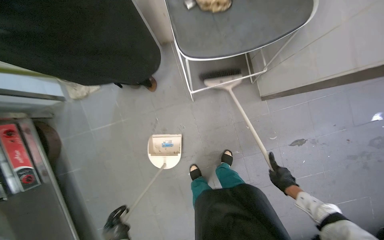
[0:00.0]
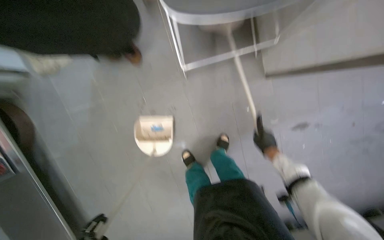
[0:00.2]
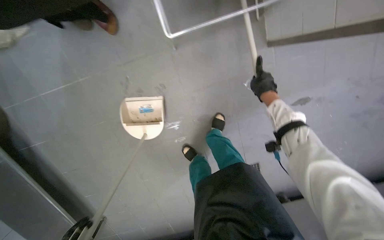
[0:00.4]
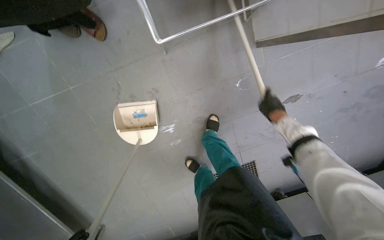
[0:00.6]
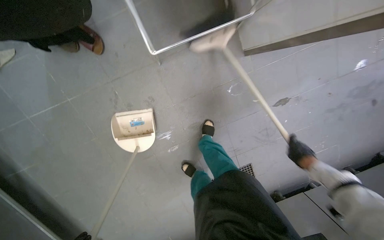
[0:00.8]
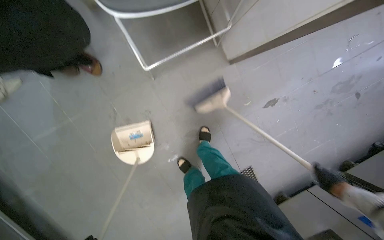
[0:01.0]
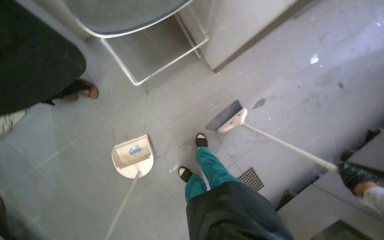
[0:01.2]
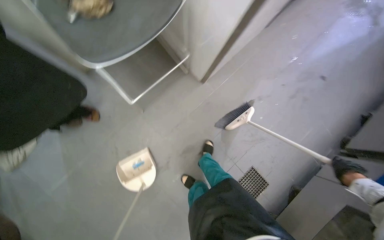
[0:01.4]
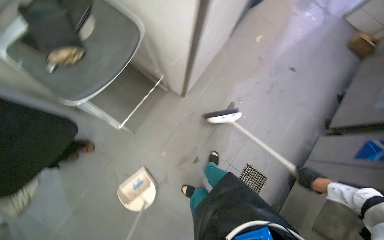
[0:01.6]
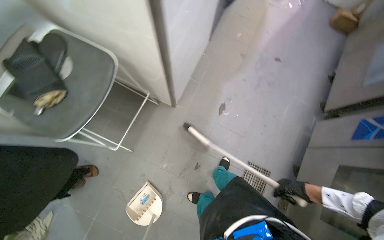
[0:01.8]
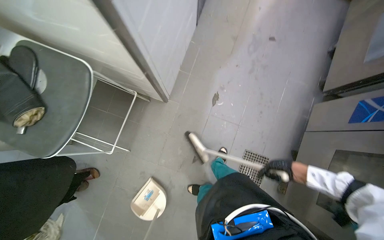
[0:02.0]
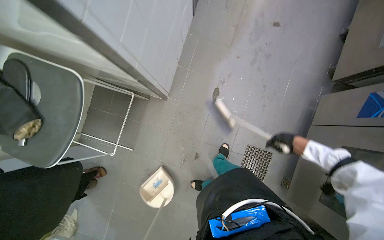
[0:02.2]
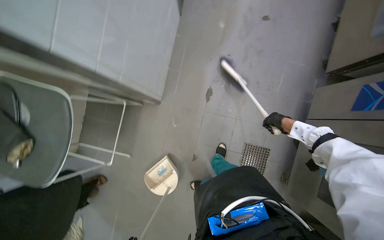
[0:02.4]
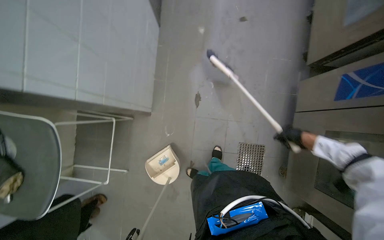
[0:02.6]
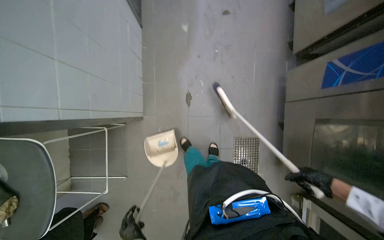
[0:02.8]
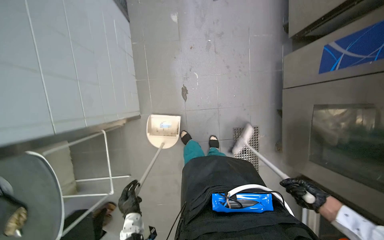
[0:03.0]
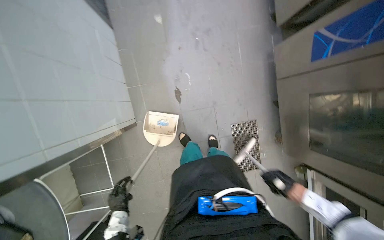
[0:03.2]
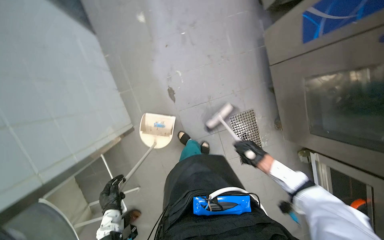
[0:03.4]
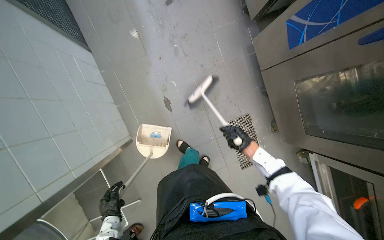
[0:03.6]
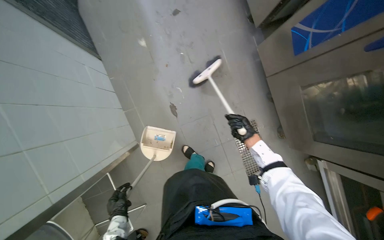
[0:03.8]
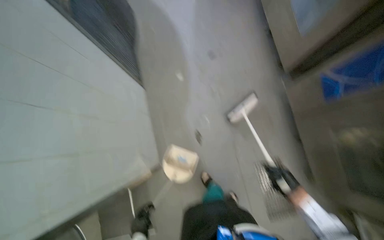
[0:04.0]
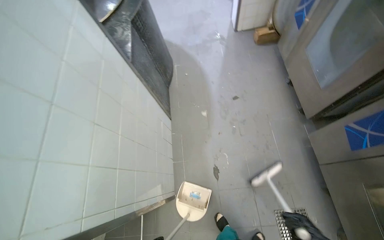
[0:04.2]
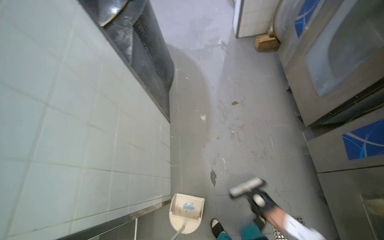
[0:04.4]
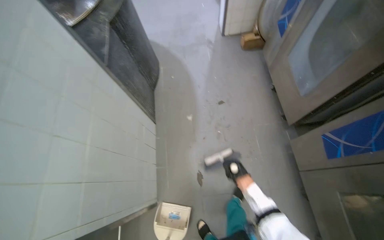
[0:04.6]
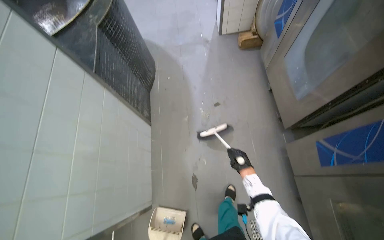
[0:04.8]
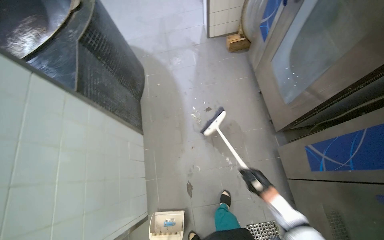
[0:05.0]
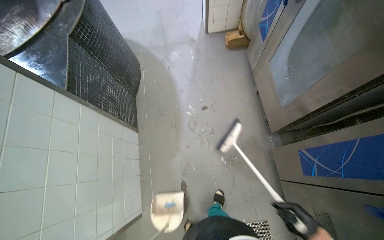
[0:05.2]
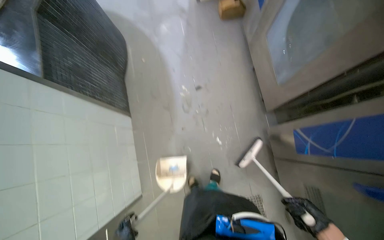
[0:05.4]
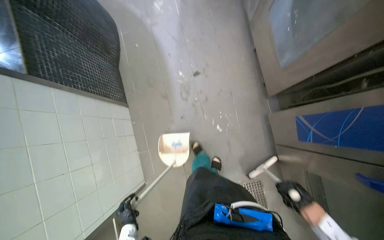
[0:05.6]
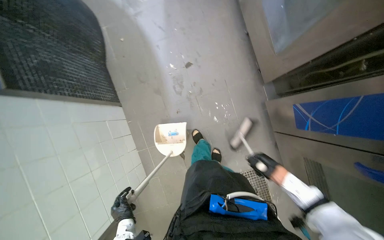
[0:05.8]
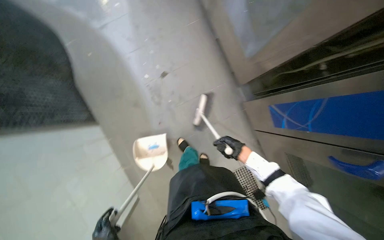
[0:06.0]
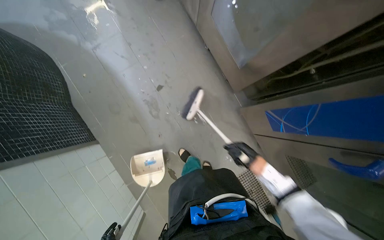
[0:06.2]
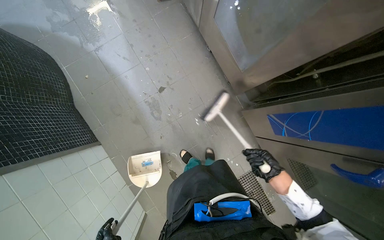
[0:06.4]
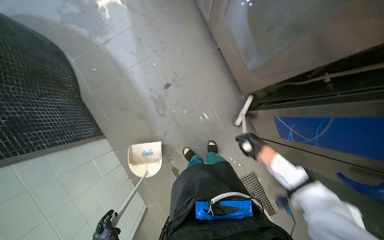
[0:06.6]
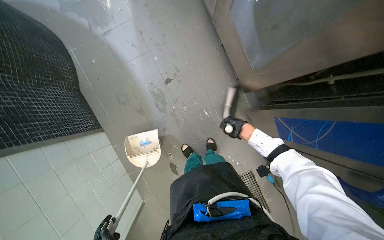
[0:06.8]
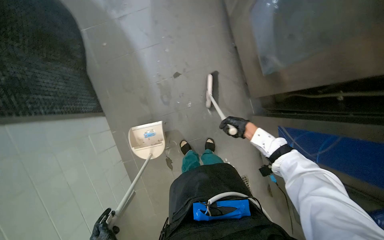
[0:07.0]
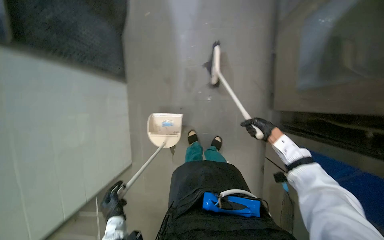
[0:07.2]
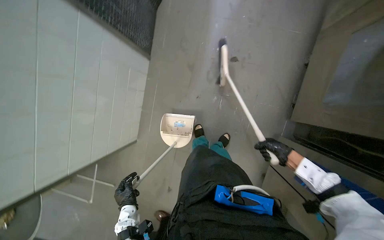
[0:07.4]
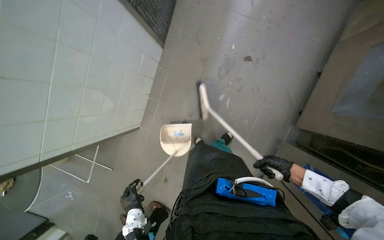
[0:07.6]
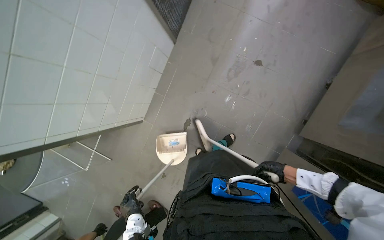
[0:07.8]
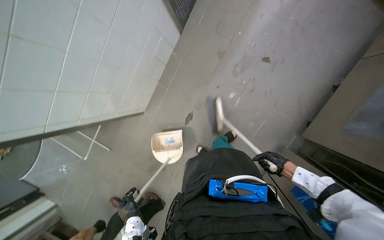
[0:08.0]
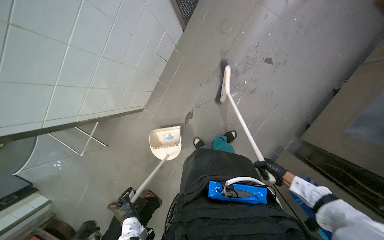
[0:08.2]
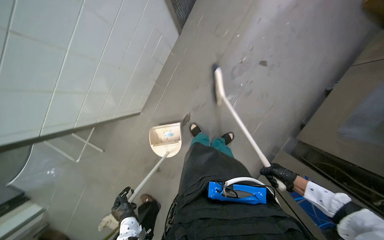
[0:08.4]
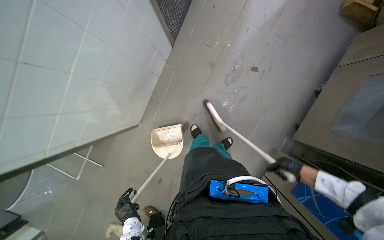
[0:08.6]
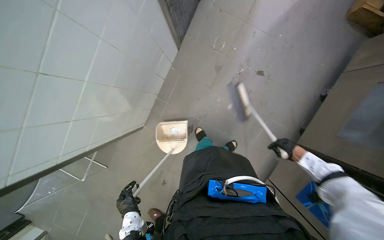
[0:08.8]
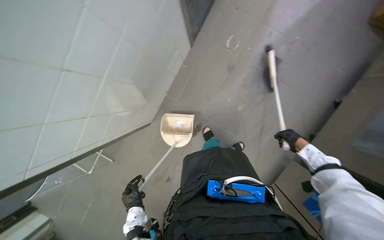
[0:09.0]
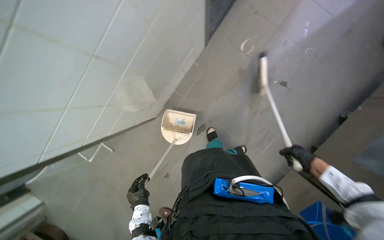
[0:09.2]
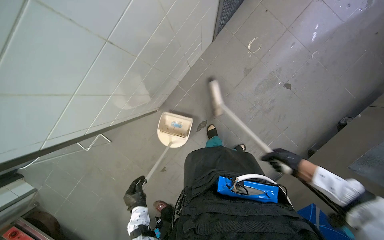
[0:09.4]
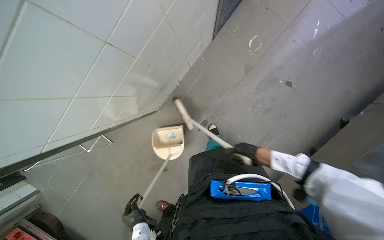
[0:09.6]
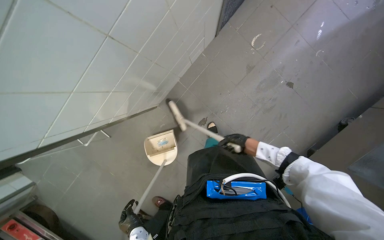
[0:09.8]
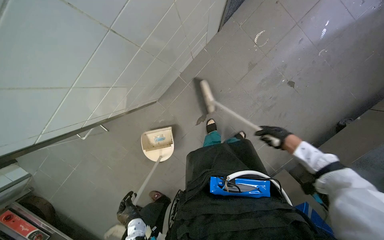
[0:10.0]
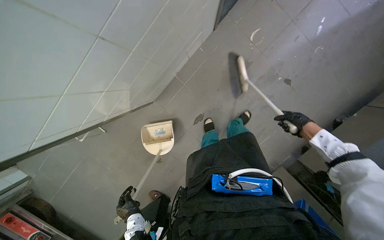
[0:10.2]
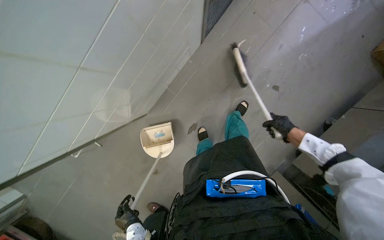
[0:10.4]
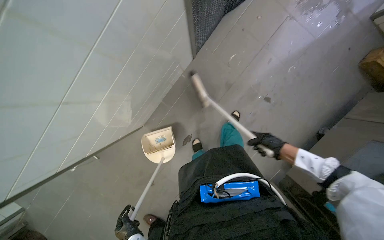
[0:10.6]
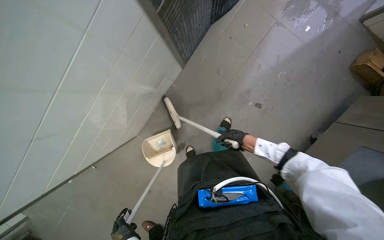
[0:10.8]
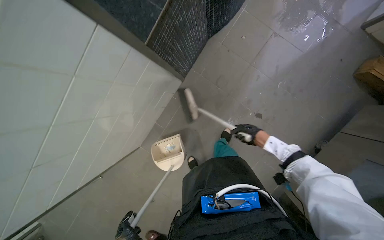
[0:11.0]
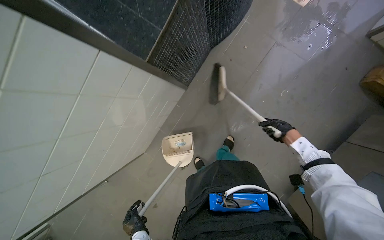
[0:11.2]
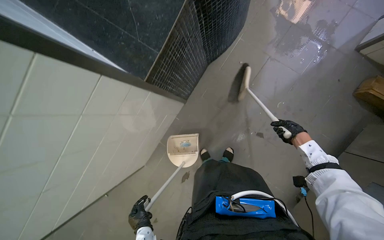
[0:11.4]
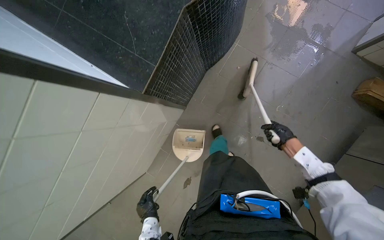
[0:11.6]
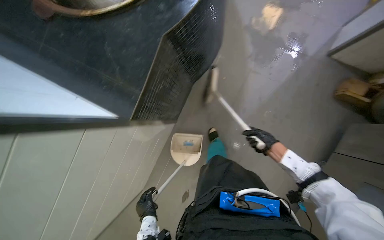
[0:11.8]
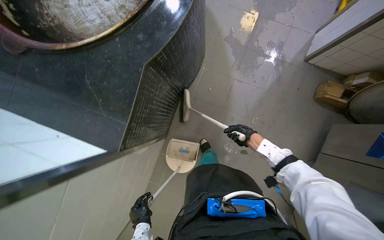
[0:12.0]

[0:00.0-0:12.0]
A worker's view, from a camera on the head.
Job: sweeping floor.
The whole recording: Sweeping kitchen floor. The worker sweeps the kitchen floor with a broom and collects debris with a dustpan.
0:00.0 to 0:01.6: The scene turns roughly 40 degrees counterclockwise in the picture.
0:01.6 to 0:03.0: The camera is carried about 50 cm. The view tips downward by some 15 degrees. Everything in view rotates roughly 40 degrees counterclockwise.
0:03.0 to 0:04.4: The wearer looks roughly 30 degrees further upward.
0:04.4 to 0:06.0: The wearer moves some 50 cm. The wearer looks roughly 25 degrees further to the right. The camera pitches downward, by about 25 degrees.
0:06.0 to 0:07.6: Everything in view rotates roughly 25 degrees clockwise.
0:07.6 to 0:09.0: The right hand heads up the picture, farther from the camera and to the right, covering some 25 cm.
0:09.0 to 0:10.4: The right hand travels up the picture, nearer to the camera and to the left by approximately 20 cm.
0:10.4 to 0:12.0: The head travels roughly 50 cm. The camera pitches upward, by roughly 15 degrees.

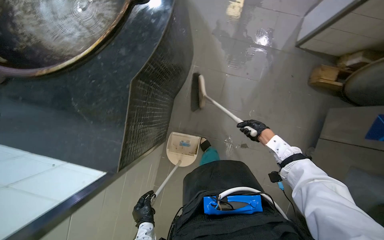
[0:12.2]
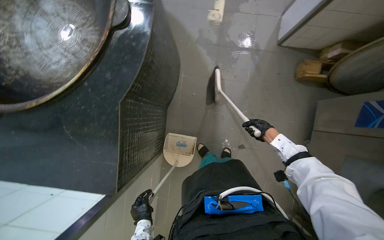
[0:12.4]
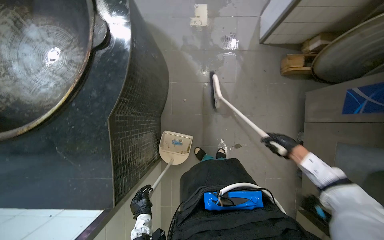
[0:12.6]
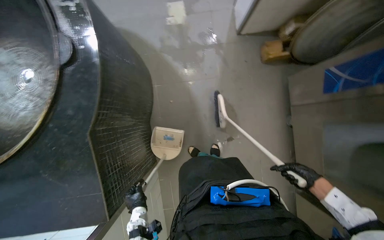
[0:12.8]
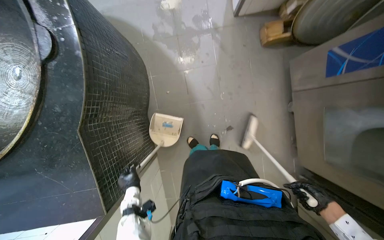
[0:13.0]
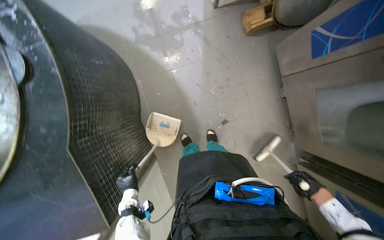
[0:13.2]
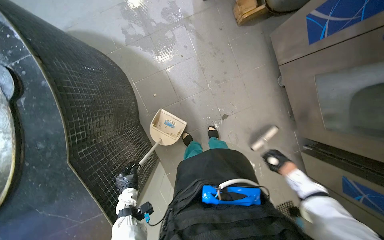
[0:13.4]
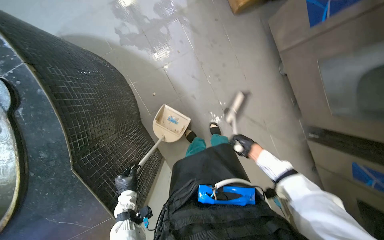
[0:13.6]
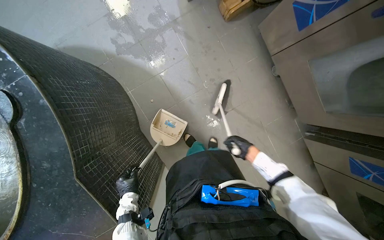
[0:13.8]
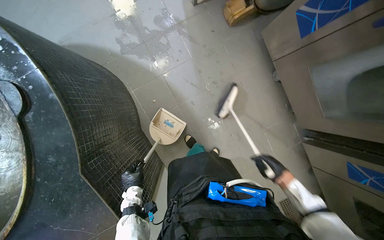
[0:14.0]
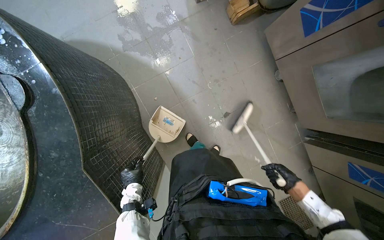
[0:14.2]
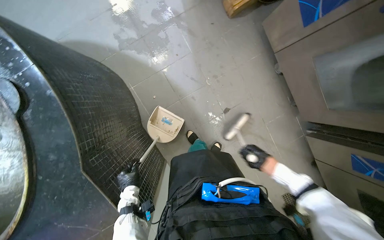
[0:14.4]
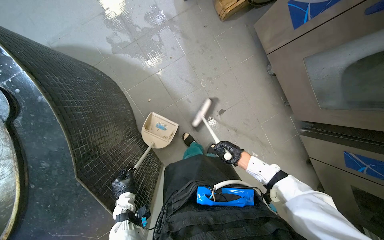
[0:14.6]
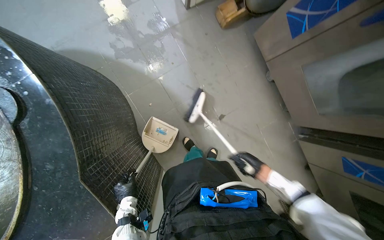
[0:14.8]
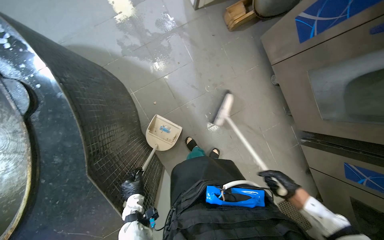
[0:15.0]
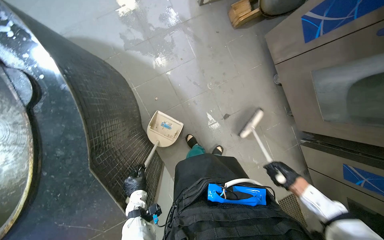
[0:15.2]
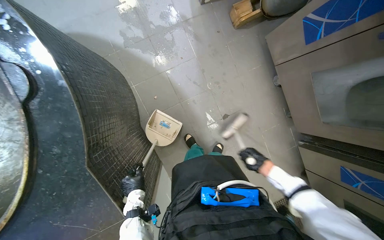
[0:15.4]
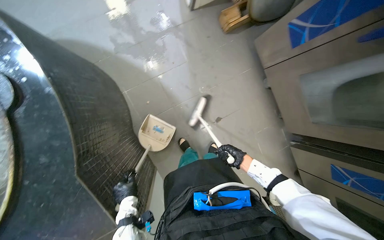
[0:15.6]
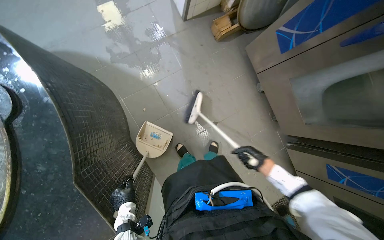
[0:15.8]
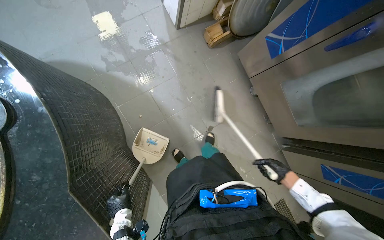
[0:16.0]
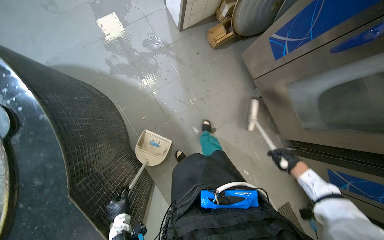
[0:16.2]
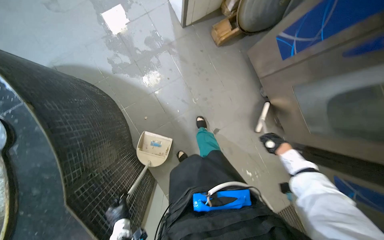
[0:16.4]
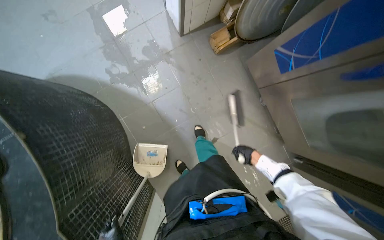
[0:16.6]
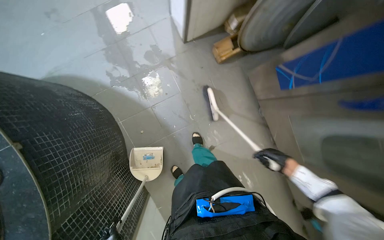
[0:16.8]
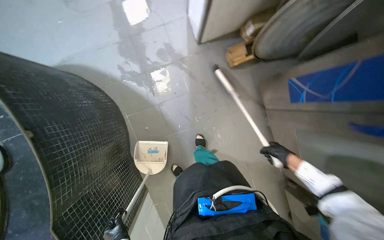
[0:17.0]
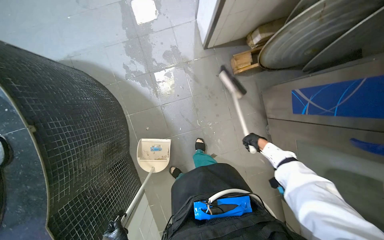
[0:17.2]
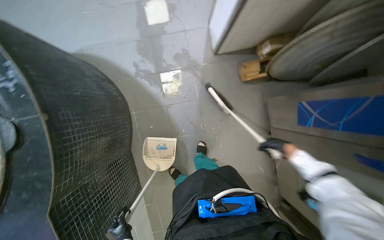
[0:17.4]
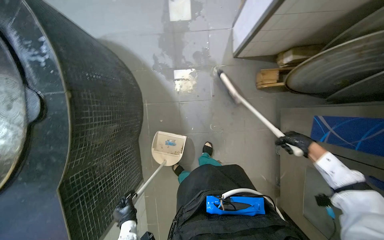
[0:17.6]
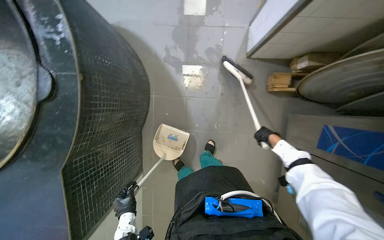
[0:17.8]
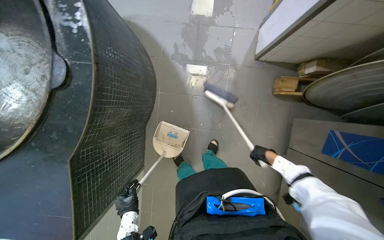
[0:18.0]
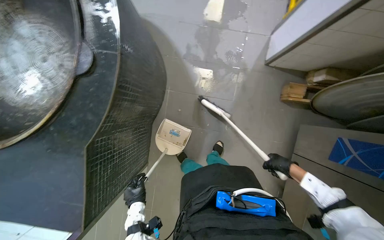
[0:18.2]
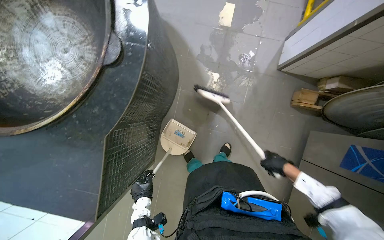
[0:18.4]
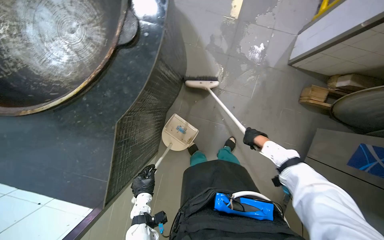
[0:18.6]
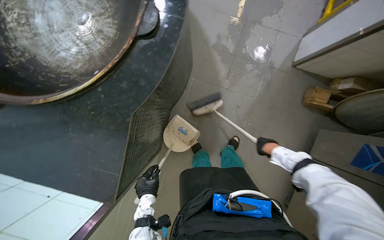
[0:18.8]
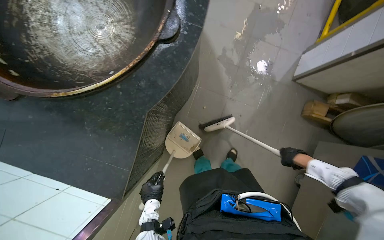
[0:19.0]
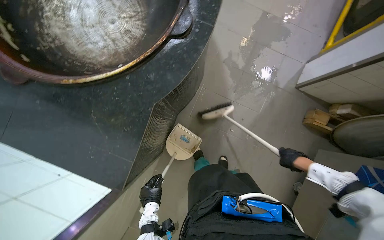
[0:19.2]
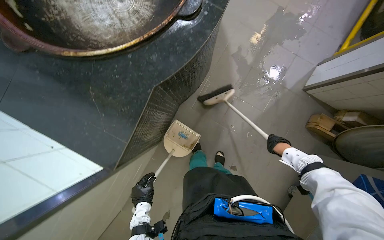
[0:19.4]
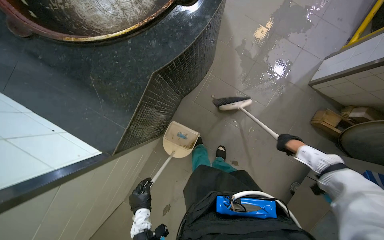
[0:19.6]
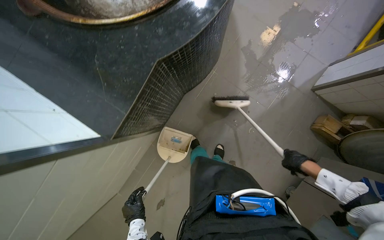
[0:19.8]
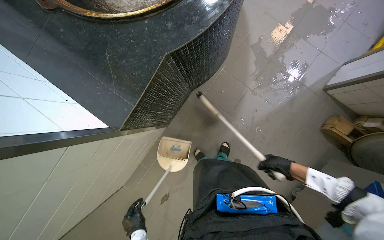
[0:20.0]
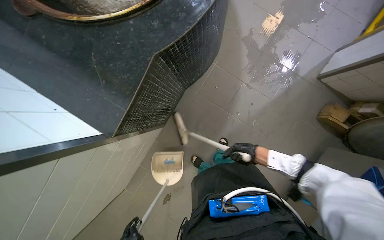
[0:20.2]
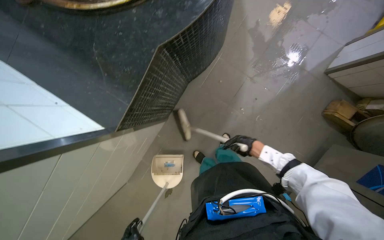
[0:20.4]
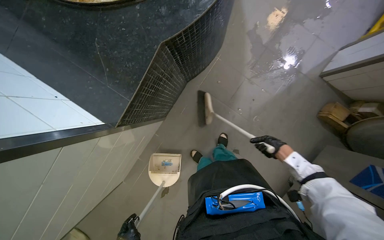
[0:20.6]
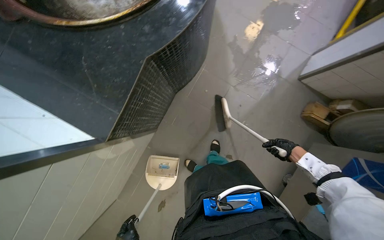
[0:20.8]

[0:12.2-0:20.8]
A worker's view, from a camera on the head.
Job: sweeping floor.
The whole recording: Sweeping kitchen floor. The worker sweeps the kitchen floor with a broom and collects debris with a dustpan.
0:12.2 to 0:13.6: The scene rotates counterclockwise by about 40 degrees.
0:13.6 to 0:15.0: The right hand goes left and right, about 20 cm each way, reversing 2 times.
0:15.0 to 0:16.6: The right hand swings left and right, approximately 20 cm each way, with 2 reversals.
0:16.6 to 0:18.0: Everything in view rotates some 35 degrees clockwise. The right hand swings nearer and farther, about 15 cm each way, with 2 reversals.
0:19.4 to 0:20.8: The right hand swings left and right, some 20 cm each way, with 2 reversals.
